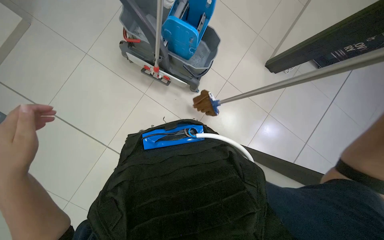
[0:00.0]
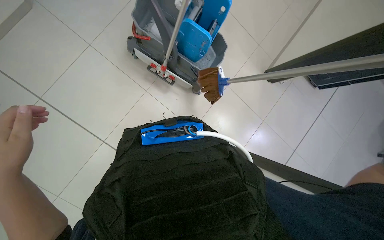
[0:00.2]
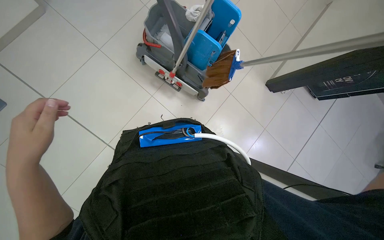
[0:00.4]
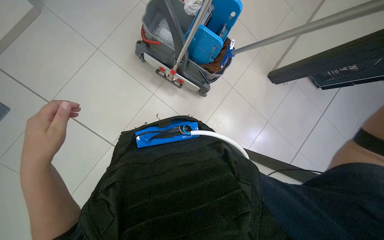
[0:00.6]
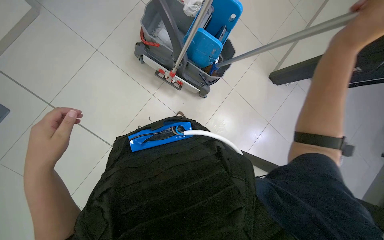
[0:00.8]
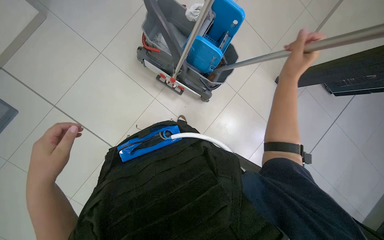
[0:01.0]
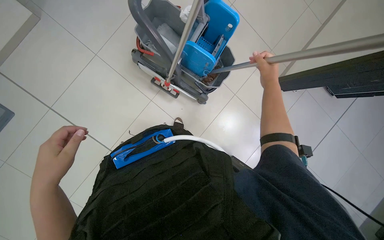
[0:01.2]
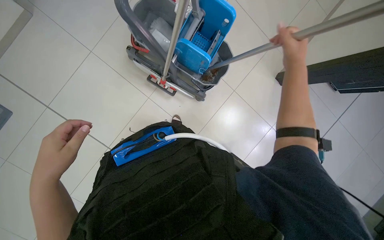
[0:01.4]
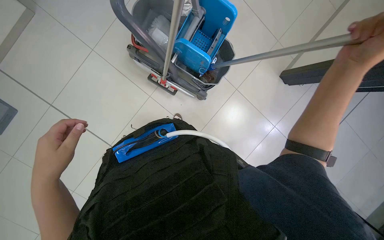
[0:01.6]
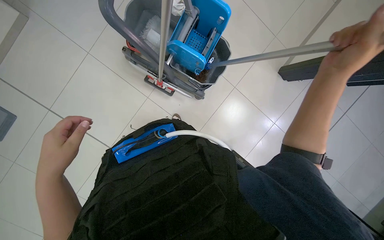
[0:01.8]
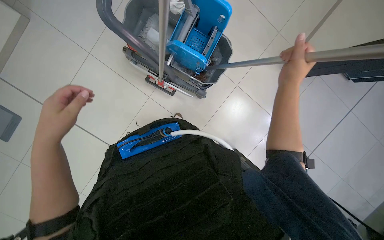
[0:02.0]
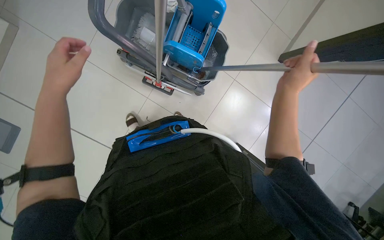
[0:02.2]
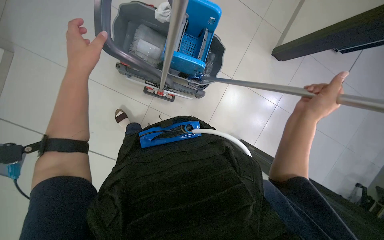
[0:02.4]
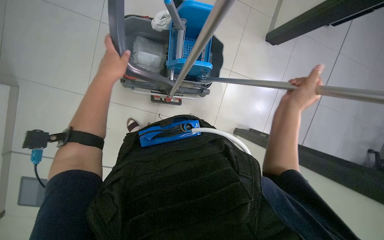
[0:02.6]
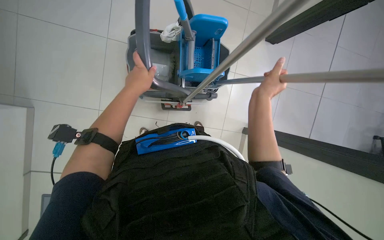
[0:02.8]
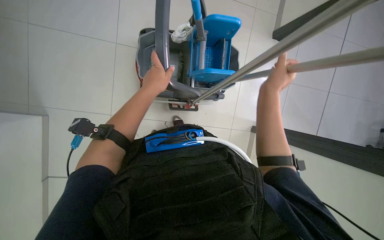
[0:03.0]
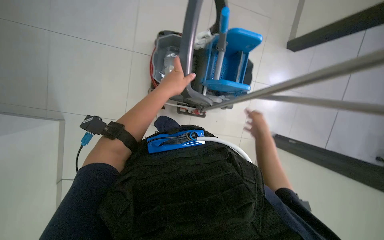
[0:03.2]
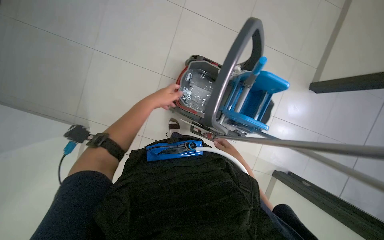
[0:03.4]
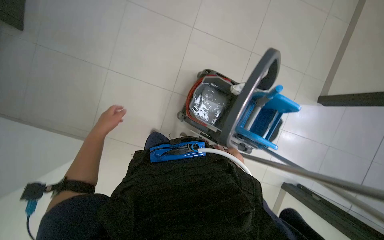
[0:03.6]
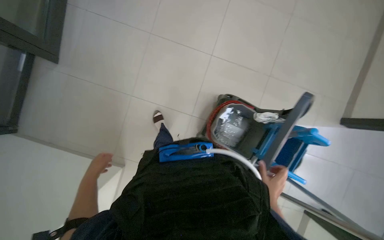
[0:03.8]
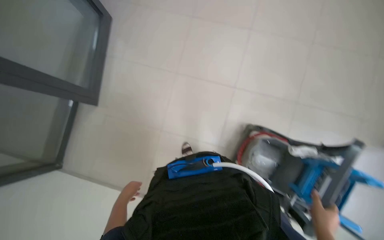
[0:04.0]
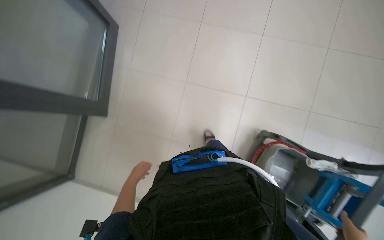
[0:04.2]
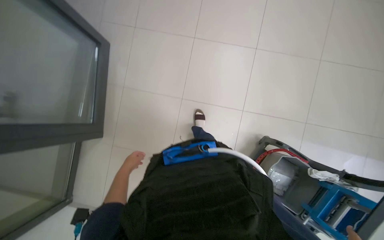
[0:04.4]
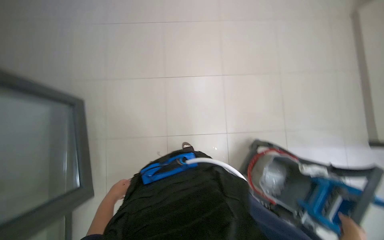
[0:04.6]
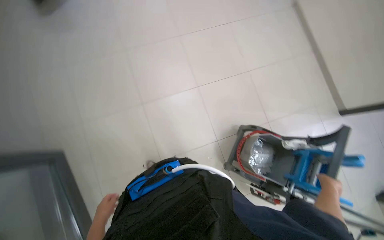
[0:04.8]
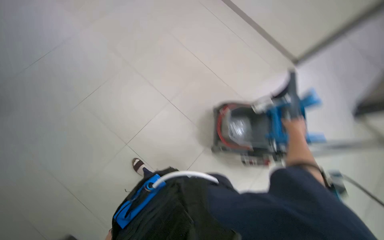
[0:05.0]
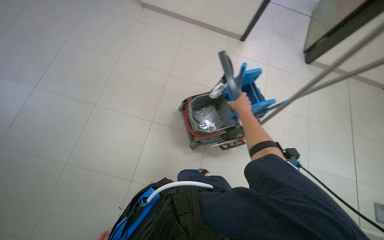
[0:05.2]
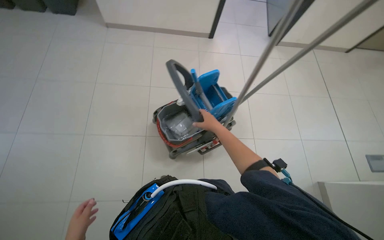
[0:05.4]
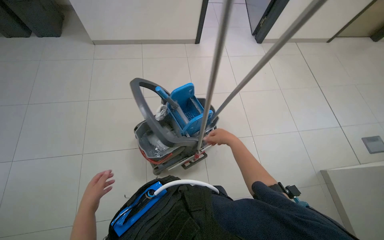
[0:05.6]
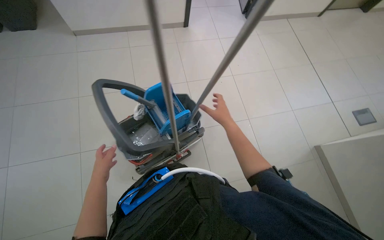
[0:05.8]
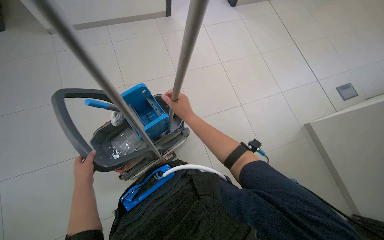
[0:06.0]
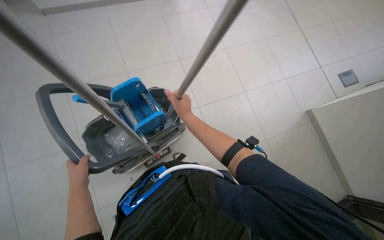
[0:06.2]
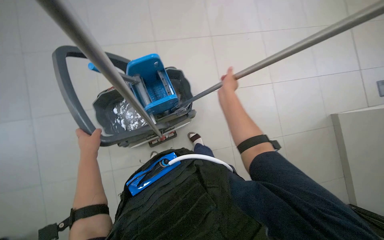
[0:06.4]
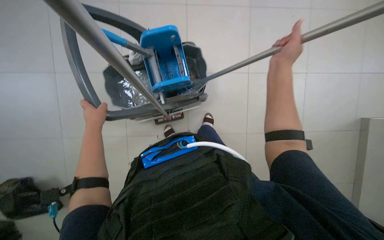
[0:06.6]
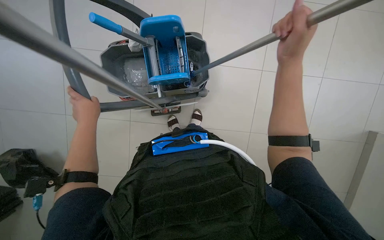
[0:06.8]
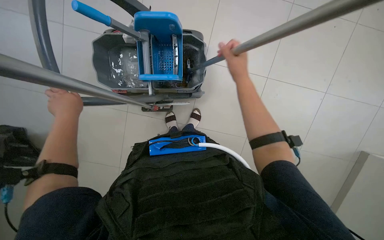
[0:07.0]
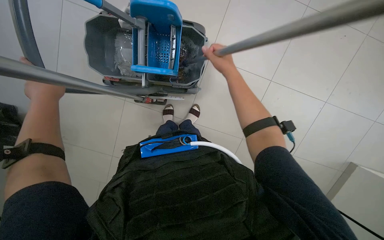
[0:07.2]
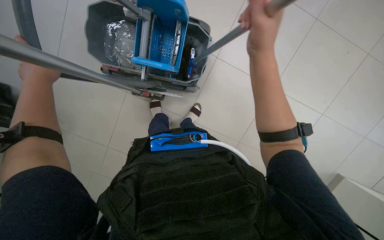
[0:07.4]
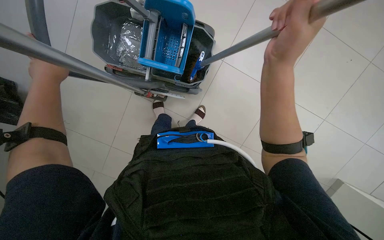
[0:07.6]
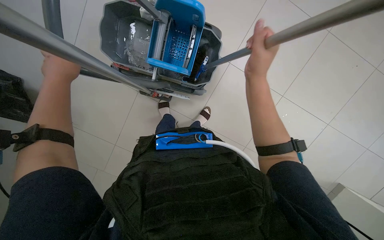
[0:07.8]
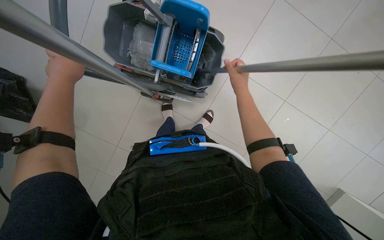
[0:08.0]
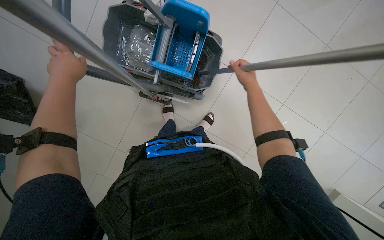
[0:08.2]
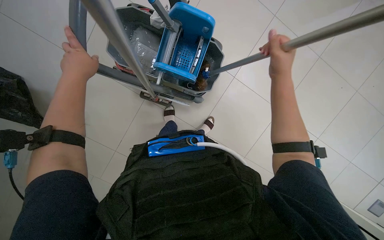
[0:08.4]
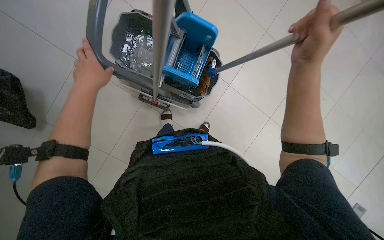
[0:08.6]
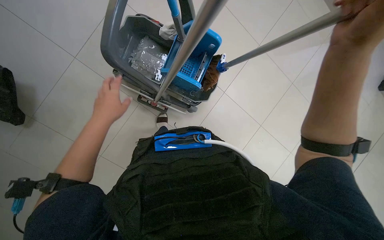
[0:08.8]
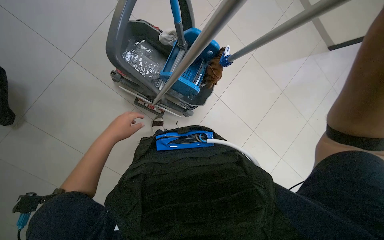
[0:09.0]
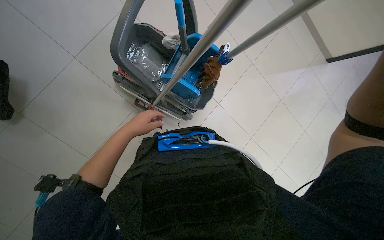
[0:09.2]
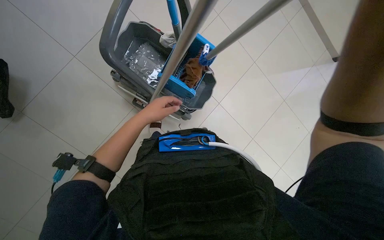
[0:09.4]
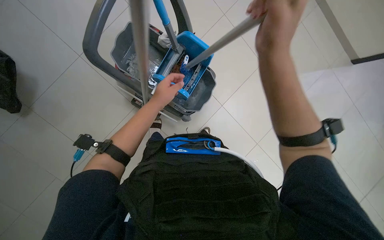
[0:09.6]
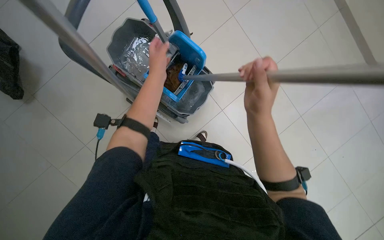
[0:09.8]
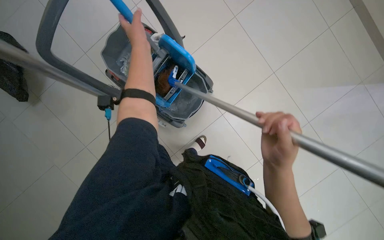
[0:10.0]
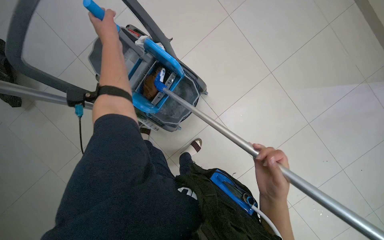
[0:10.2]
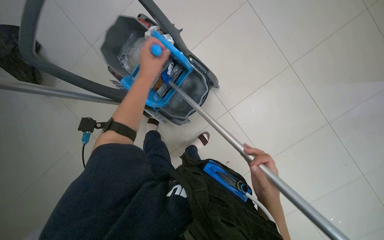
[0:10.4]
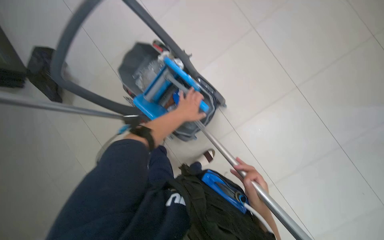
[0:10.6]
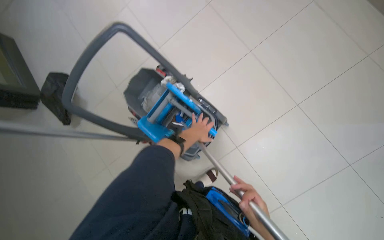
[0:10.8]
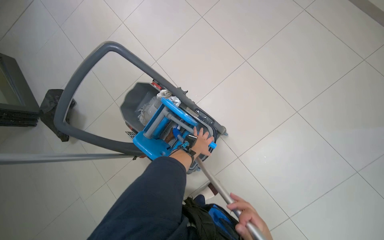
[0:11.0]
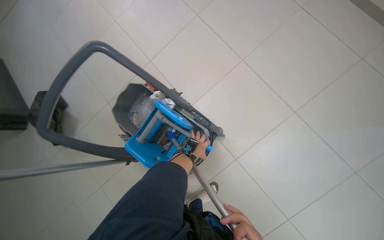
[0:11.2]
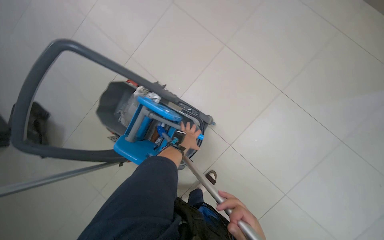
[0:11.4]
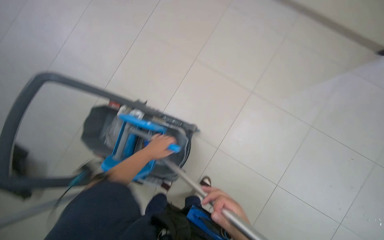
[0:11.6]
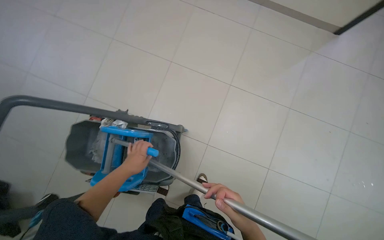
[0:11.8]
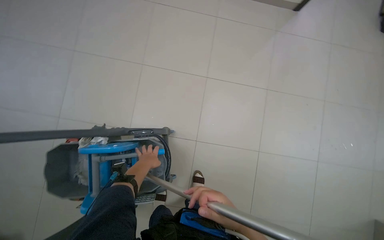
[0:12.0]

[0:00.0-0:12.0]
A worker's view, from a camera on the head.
Job: mopping floor.
The whole recording: Mopping office floor. The worker mops the office floor, moving chairs and wringing the mop as part of the cleaning process.
0:01.6 to 0:03.0: Everything in view rotates roughly 30 degrees counterclockwise. The right hand shifts roughly 30 cm to the left, while the left hand goes approximately 30 cm up the picture.
0:03.0 to 0:04.4: The wearer's head swings roughly 15 degrees to the left. The left hand goes approximately 40 cm to the left.
0:06.0 to 0:07.6: The camera pitches downward, by some 25 degrees. The scene turns roughly 35 degrees clockwise in the picture.
0:07.6 to 0:09.0: The left hand moves down the picture, to the right and farther from the camera, about 20 cm.
0:09.0 to 0:10.4: The wearer looks some 15 degrees further to the left. The left hand moves to the right and up the picture, roughly 40 cm.
0:10.4 to 0:12.0: The head turns to the right by some 40 degrees. The view tilts about 20 degrees upward.

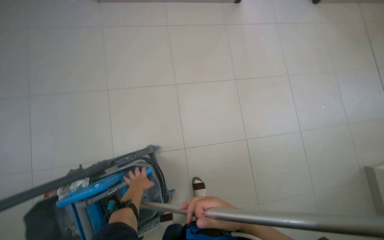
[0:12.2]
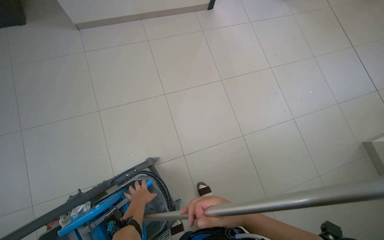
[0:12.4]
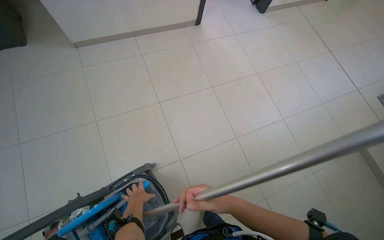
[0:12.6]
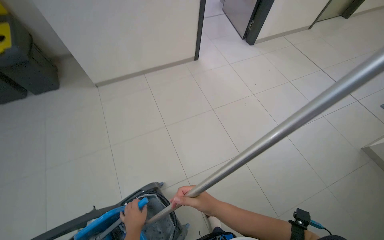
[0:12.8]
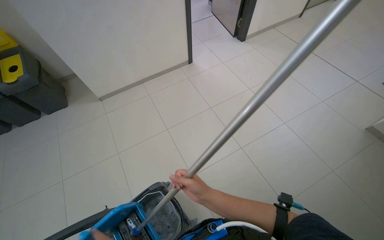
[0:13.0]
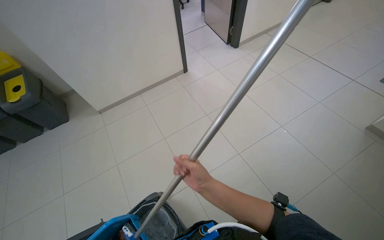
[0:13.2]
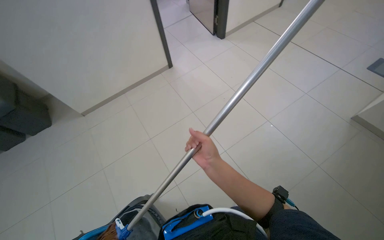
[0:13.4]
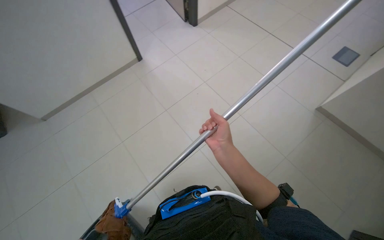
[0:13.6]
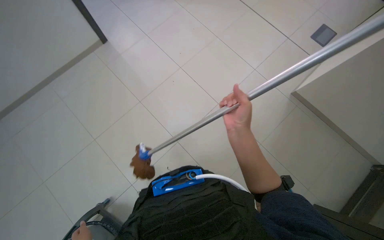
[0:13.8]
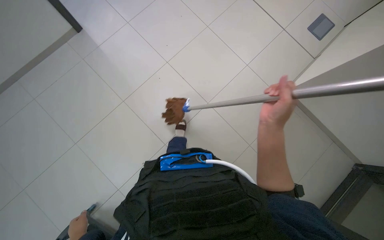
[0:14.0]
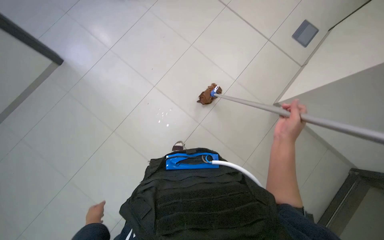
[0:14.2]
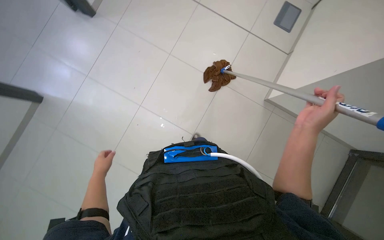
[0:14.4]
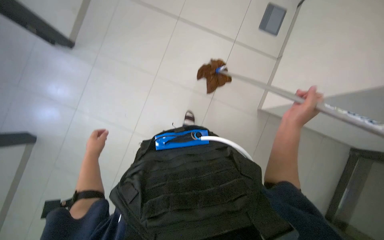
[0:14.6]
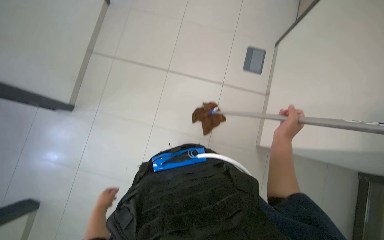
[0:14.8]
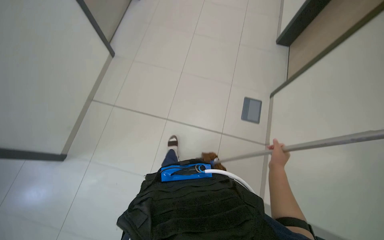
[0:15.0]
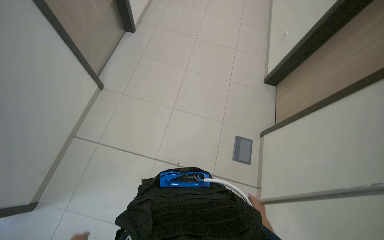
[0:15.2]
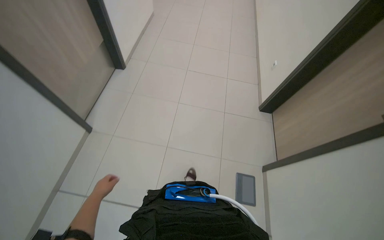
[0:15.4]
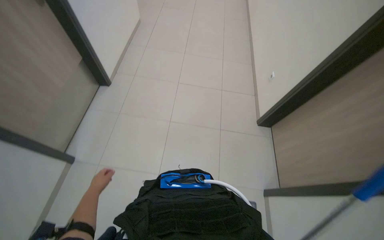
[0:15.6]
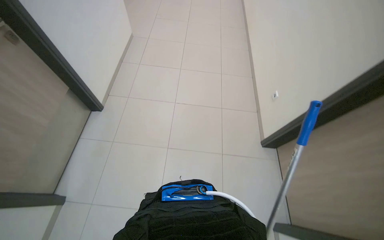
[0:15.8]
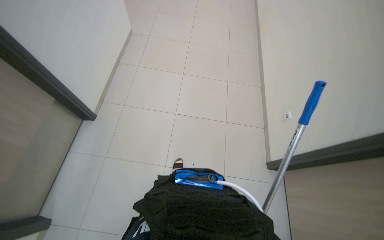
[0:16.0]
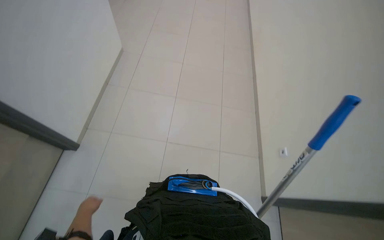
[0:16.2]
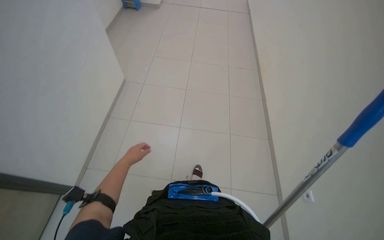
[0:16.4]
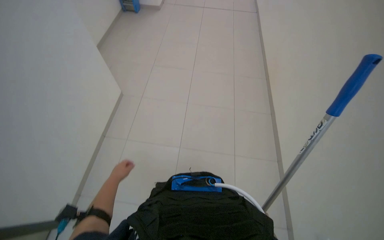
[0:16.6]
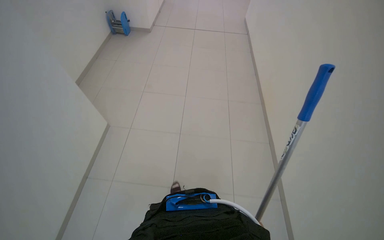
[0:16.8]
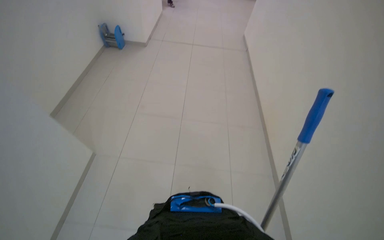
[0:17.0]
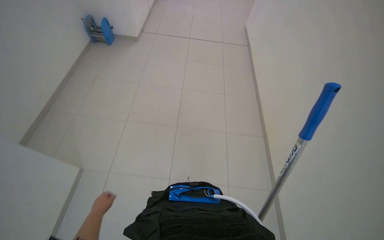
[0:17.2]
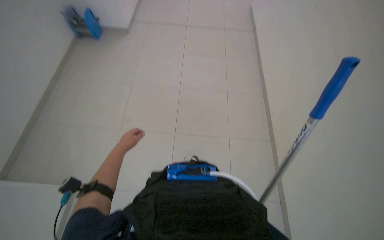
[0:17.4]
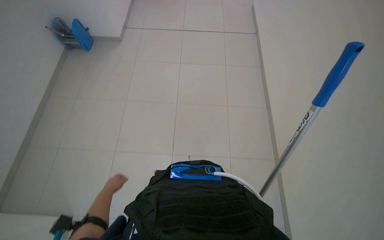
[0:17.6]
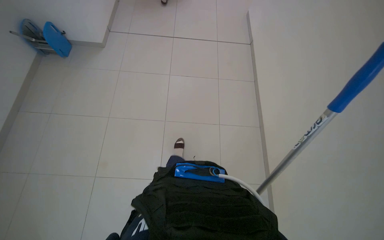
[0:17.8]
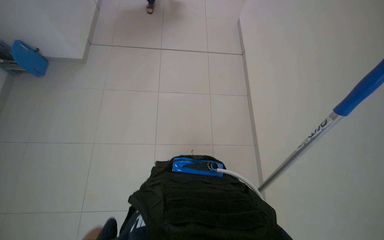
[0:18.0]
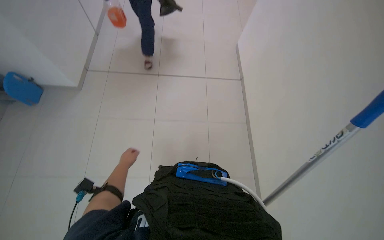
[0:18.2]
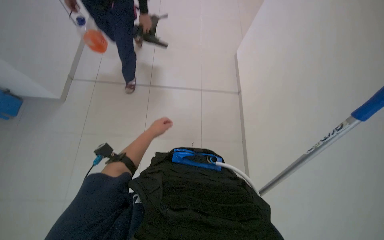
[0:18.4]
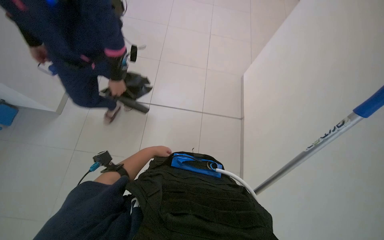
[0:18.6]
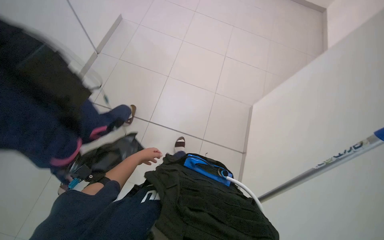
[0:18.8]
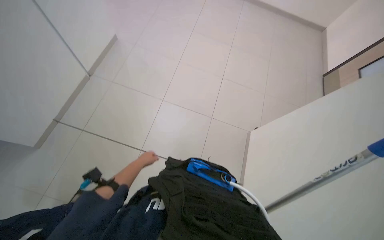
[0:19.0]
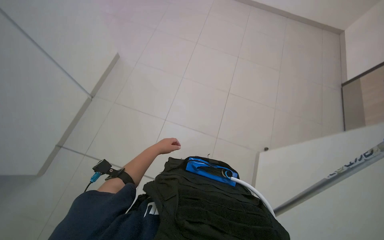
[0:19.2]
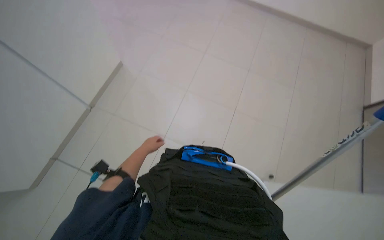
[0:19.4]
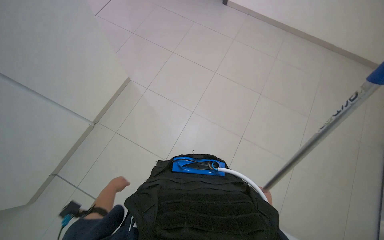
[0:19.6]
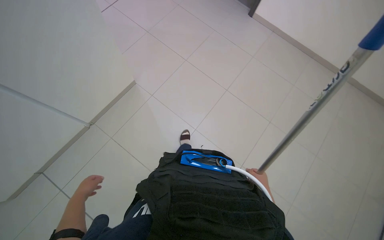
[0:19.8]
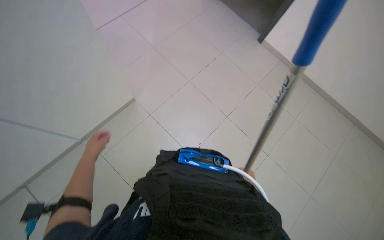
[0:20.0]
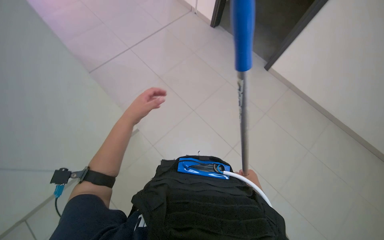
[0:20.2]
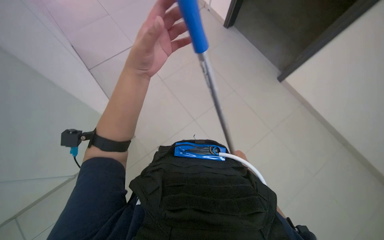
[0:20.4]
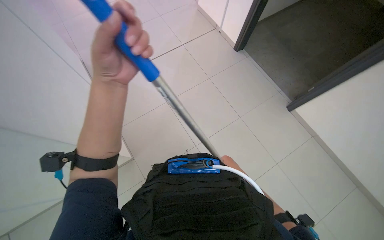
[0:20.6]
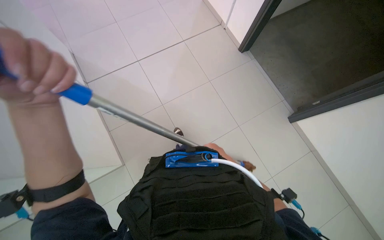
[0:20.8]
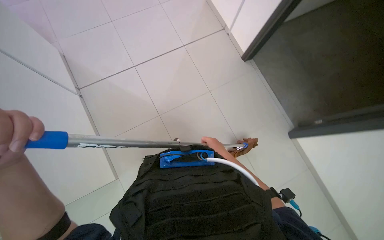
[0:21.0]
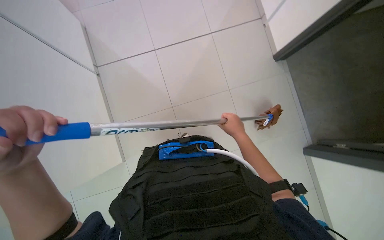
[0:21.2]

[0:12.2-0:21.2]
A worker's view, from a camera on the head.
Job: mopping floor.
The whole recording: Mopping office floor. The worker mops the office floor, moving chairs and wringing the mop as part of the cleaning process.
0:12.2 to 0:13.8: The head travels about 60 cm. The scene turns about 40 degrees counterclockwise in the picture.
0:13.8 to 0:15.2: The wearer moves about 60 cm.
0:19.8 to 0:21.2: The right hand shifts roughly 25 cm up the picture and to the left, and travels farther from the camera and back again, about 15 cm each way.
